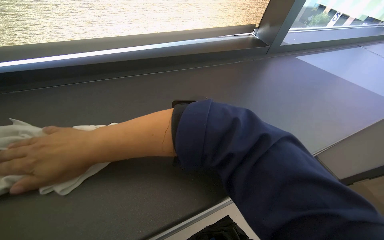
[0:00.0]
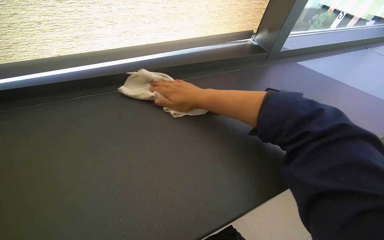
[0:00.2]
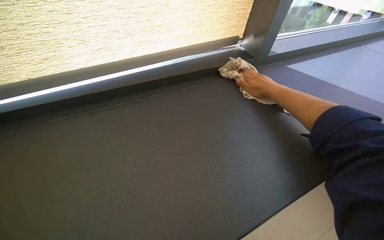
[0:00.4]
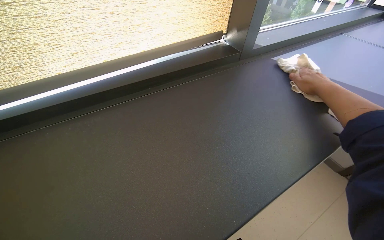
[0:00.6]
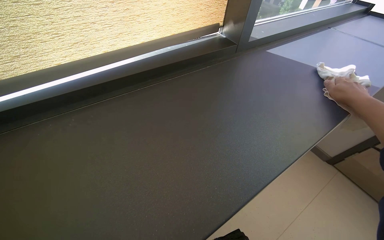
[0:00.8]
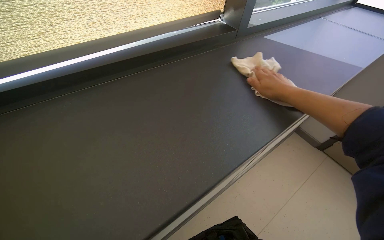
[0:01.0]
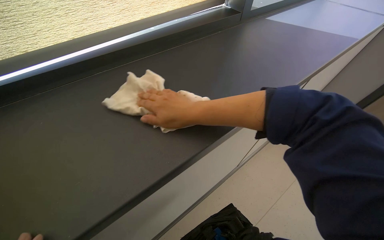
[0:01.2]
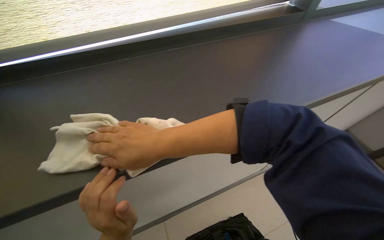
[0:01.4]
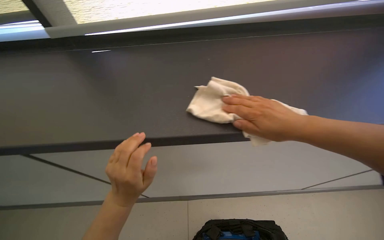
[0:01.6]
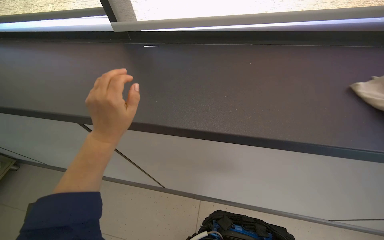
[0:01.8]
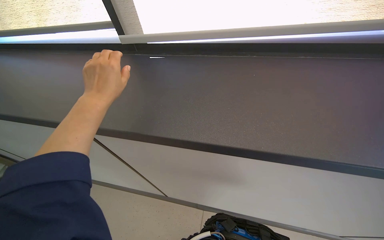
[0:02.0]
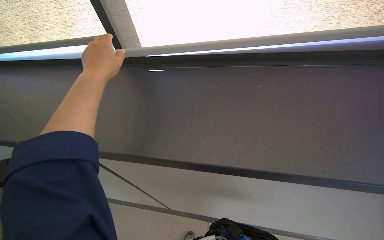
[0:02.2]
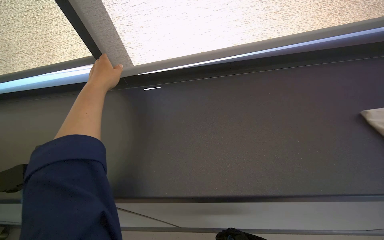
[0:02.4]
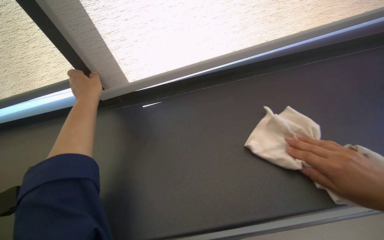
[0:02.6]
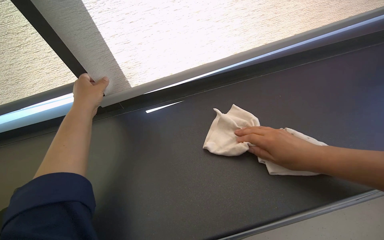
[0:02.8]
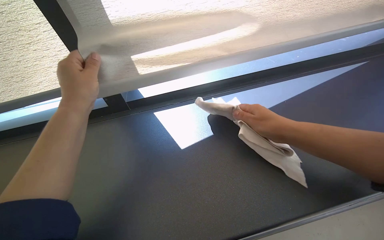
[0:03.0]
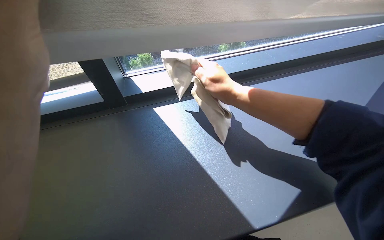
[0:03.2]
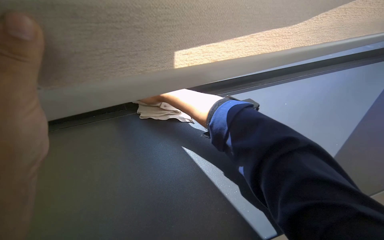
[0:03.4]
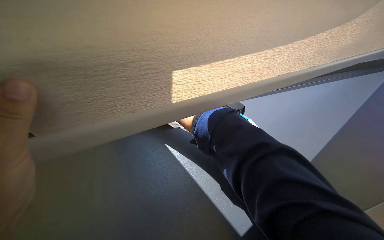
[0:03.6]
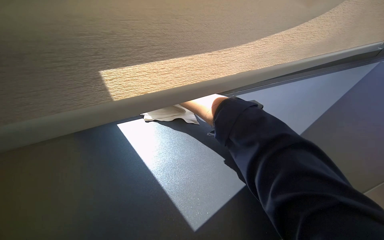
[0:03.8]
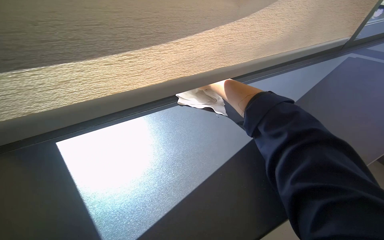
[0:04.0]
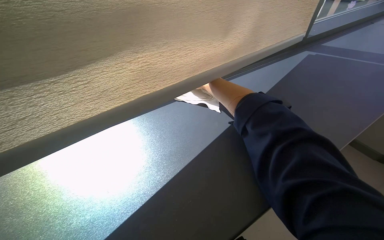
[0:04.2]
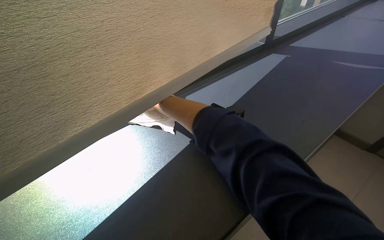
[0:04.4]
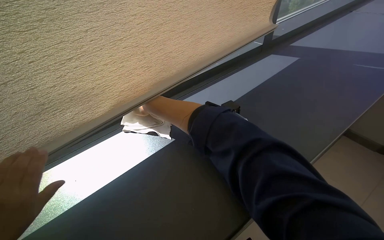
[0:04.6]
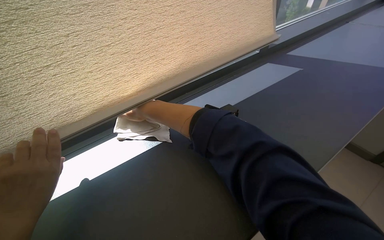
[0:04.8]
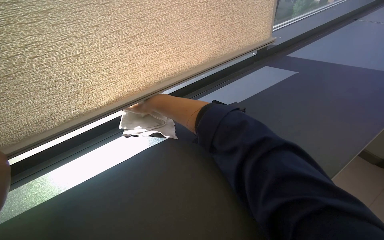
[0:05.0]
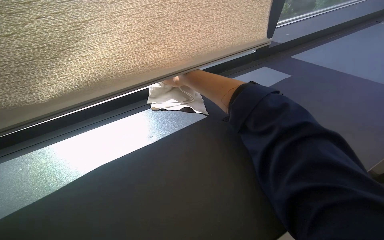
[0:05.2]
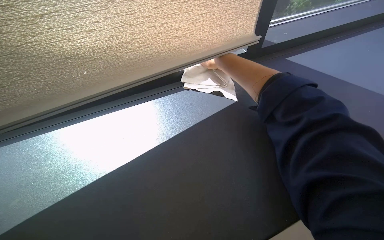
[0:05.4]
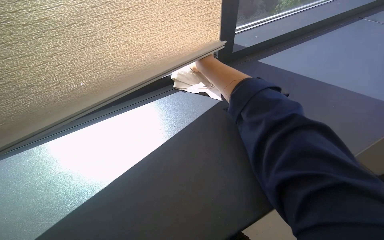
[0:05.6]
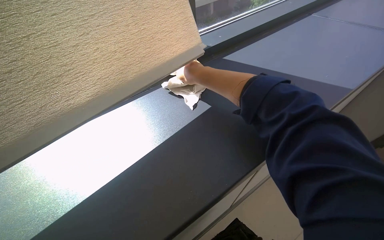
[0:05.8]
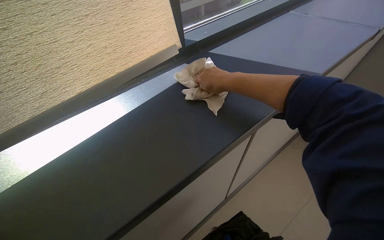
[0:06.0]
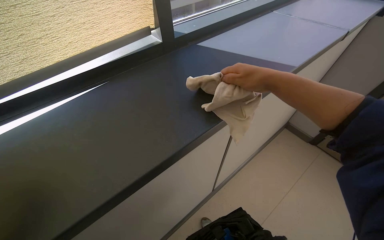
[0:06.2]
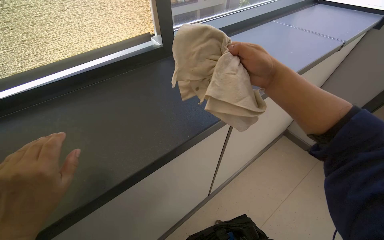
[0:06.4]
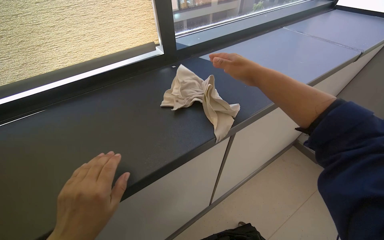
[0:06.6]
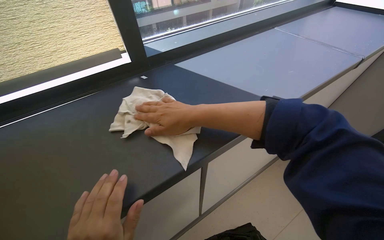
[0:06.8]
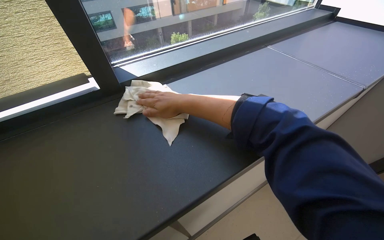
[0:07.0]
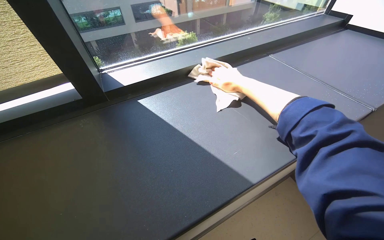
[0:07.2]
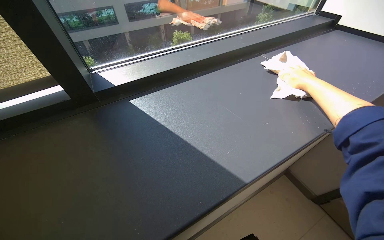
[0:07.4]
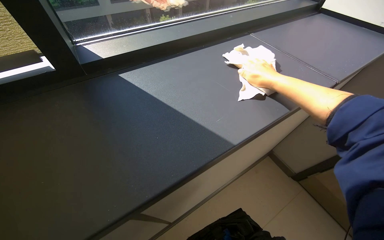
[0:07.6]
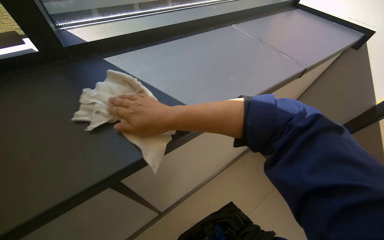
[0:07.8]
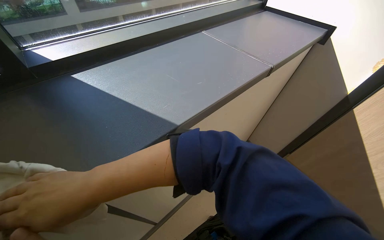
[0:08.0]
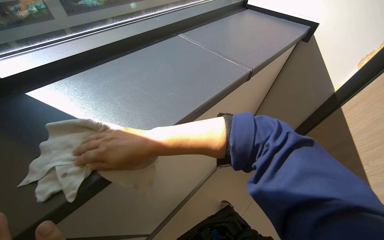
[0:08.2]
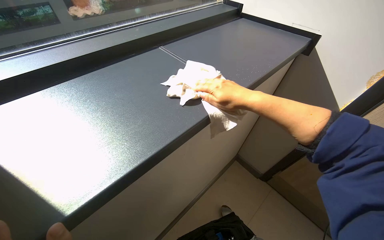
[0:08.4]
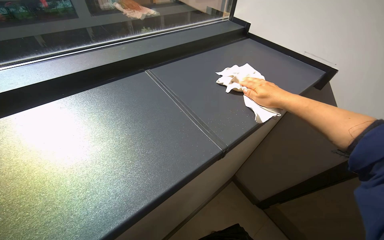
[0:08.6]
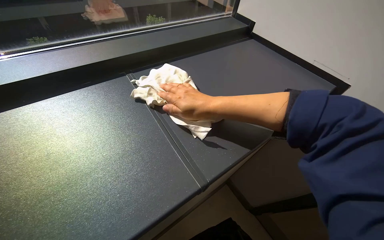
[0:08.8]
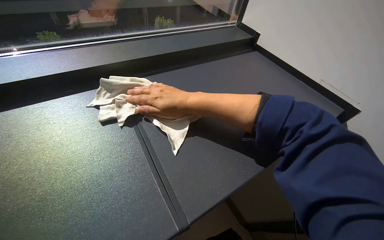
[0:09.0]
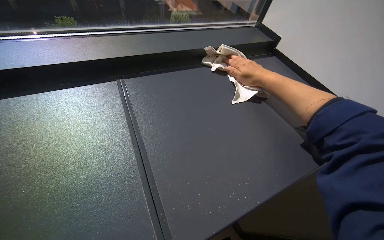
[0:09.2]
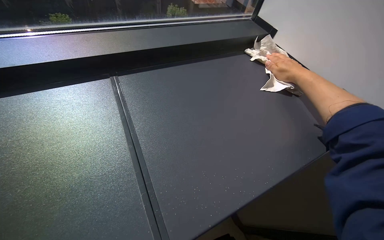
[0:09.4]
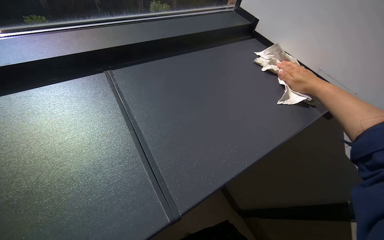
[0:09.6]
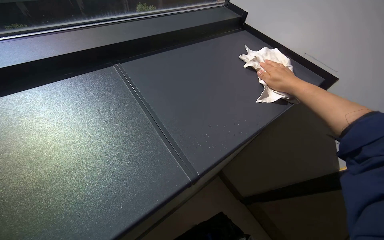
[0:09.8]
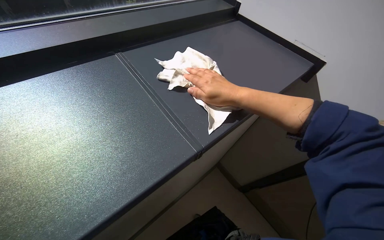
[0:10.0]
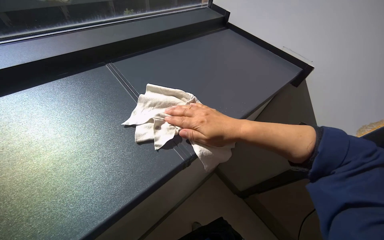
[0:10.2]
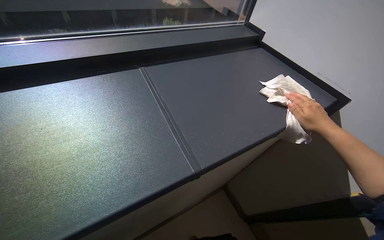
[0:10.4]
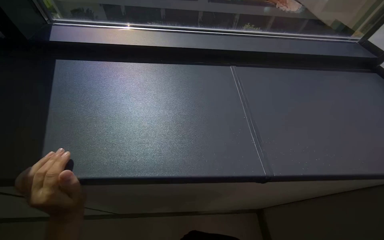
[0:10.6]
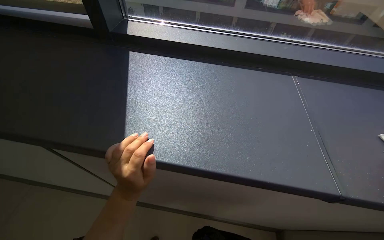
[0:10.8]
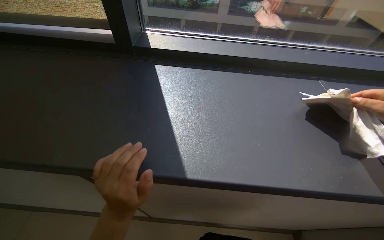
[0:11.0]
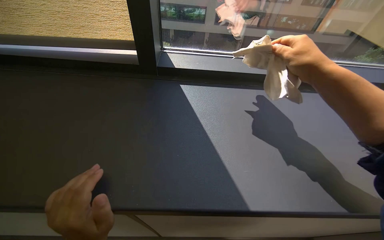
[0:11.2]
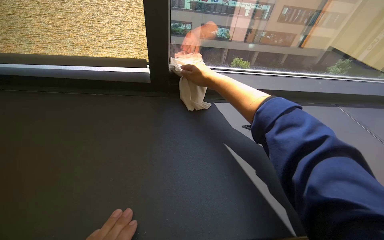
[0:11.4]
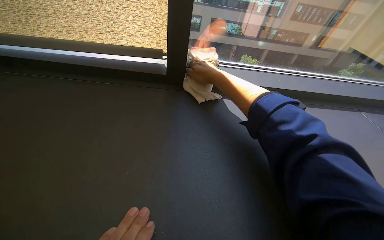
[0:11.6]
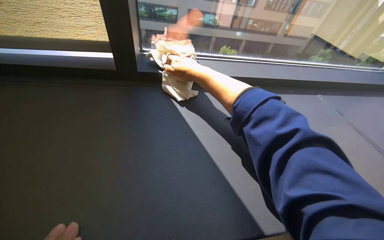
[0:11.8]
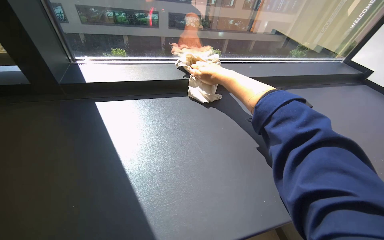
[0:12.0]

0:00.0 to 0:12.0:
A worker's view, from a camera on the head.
Job: wiping surfaces.
The whole recording: Wiping window ledge and surrounding surfaces. The worker wipes the window ledge and the area around it, including under a raised blind.
0:01.6 to 0:03.0: The camera pitches upward, by about 15 degrees. The left hand shifts approximately 35 cm up the picture.
0:03.0 to 0:04.4: The right hand swings left and right, roughly 25 cm each way, with 2 reversals.
0:04.4 to 0:06.0: The right hand is displaced to the right by some 40 cm.
0:09.0 to 0:10.4: The head rotates roughly 20 degrees to the left. The right hand moves left and right over approximately 40 cm, changing direction 2 times.

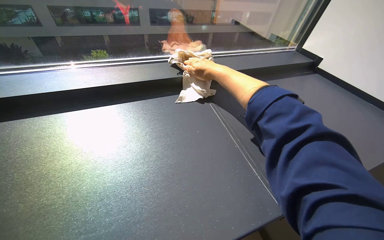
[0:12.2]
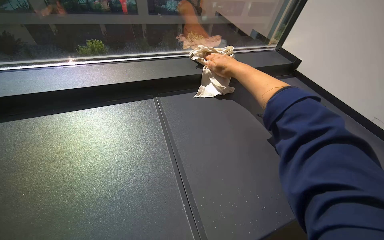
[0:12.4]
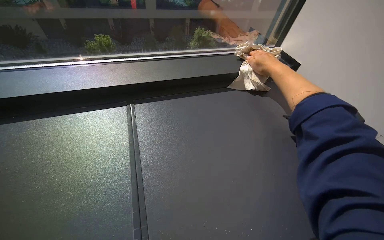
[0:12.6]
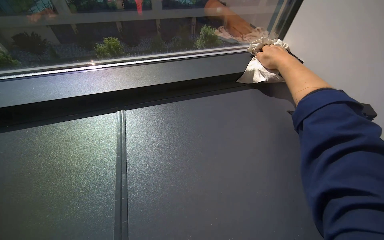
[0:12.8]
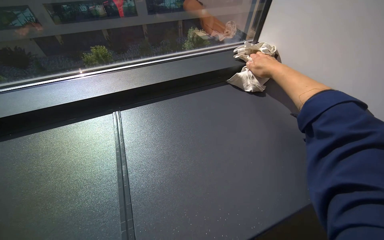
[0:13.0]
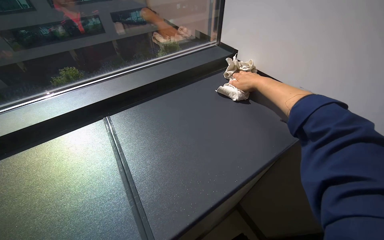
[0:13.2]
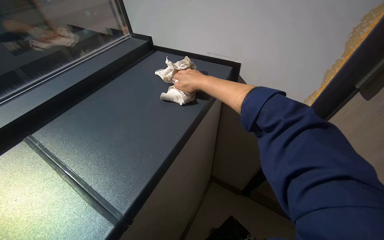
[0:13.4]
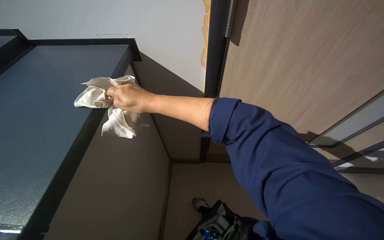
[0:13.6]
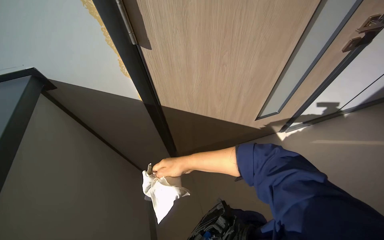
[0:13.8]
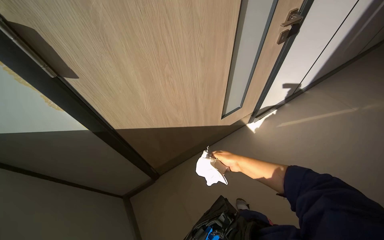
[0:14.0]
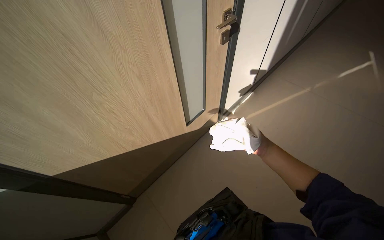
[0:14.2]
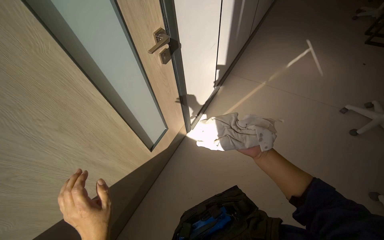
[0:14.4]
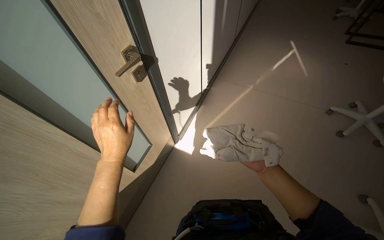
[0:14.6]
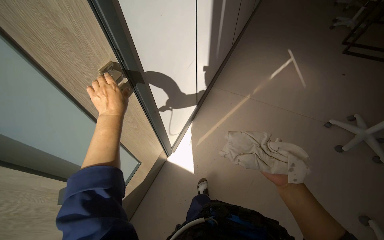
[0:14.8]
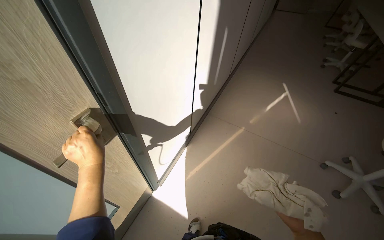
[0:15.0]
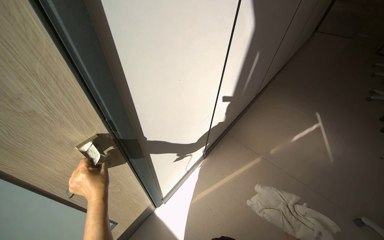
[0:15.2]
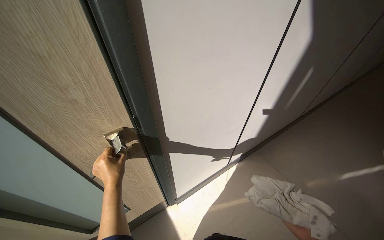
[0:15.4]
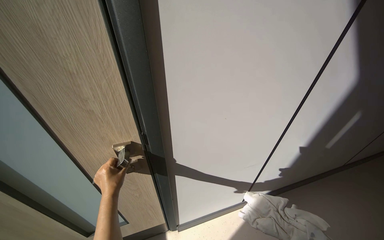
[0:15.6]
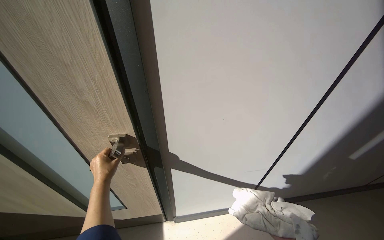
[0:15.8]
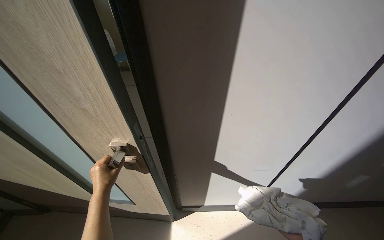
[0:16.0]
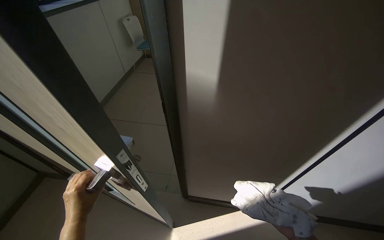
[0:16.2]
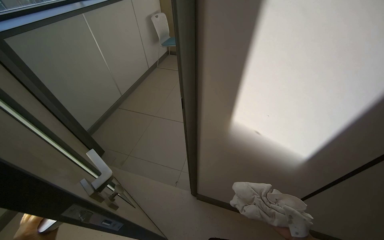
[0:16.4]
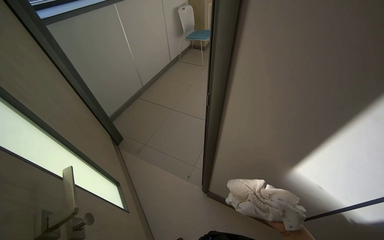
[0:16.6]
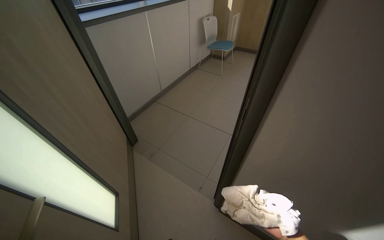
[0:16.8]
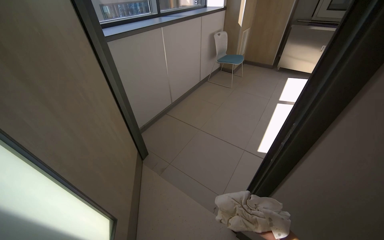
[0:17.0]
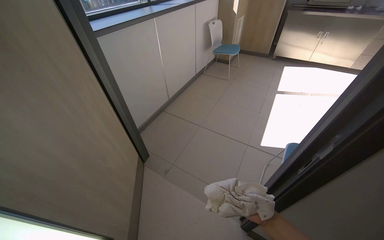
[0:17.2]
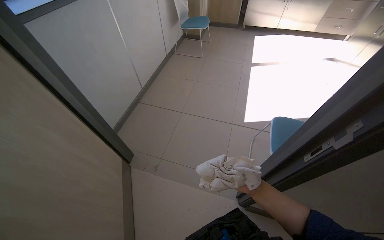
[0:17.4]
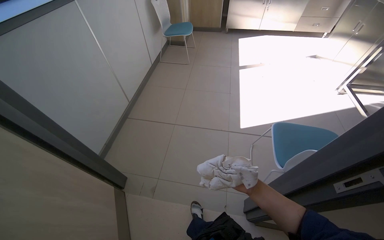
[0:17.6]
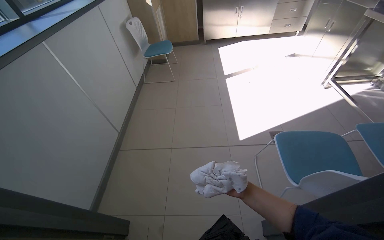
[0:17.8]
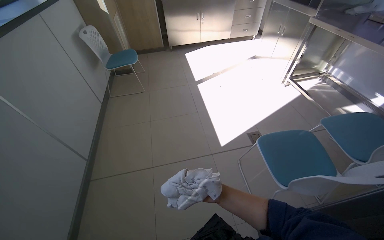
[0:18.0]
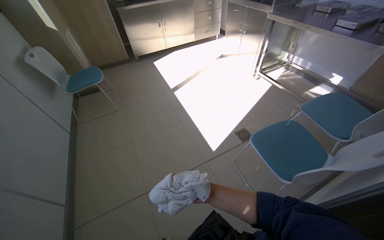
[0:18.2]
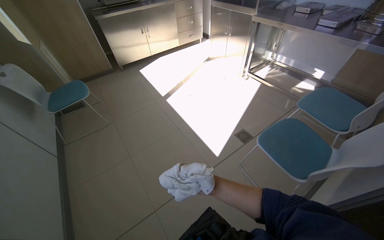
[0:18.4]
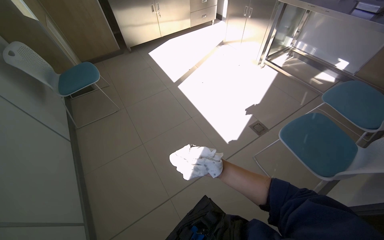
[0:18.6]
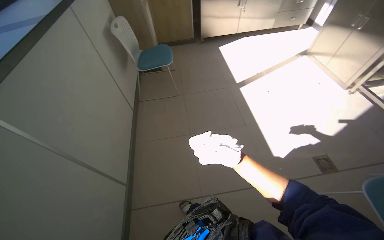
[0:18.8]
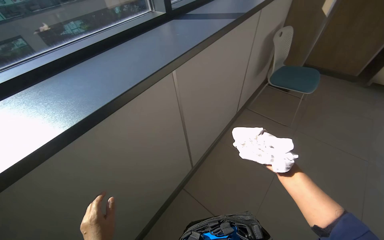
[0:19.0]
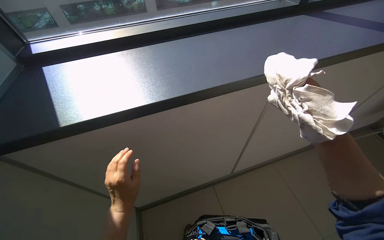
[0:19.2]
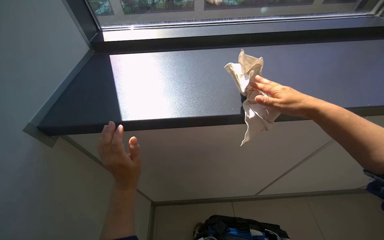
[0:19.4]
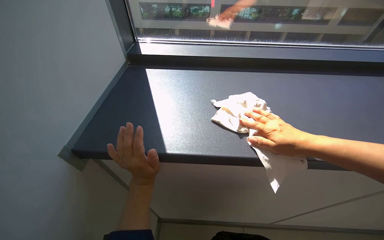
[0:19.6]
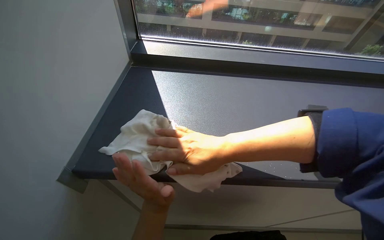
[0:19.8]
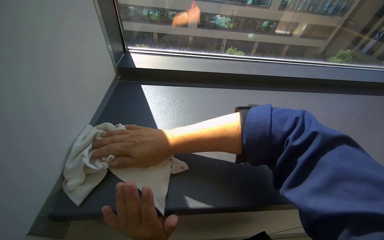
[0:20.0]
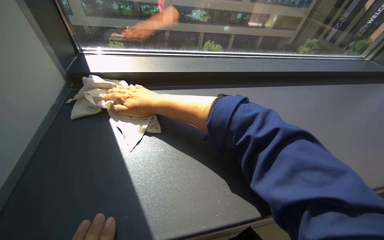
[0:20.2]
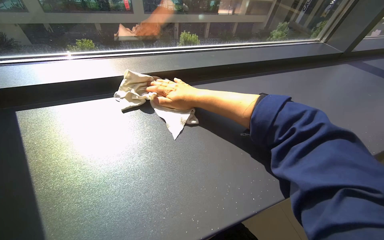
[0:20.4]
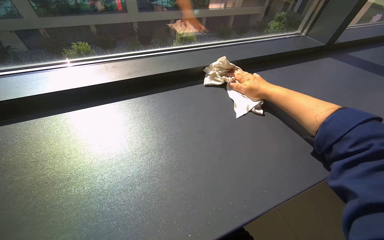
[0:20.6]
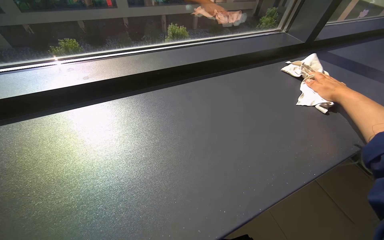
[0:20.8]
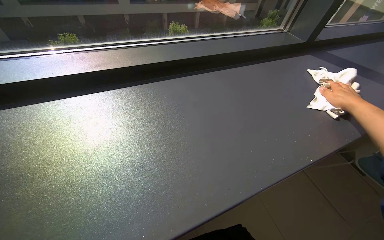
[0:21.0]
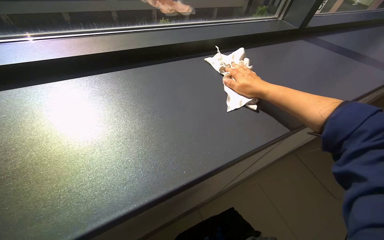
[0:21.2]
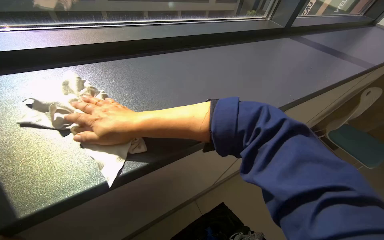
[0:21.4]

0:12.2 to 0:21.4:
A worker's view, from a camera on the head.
Job: wiping surfaces.
The whole recording: Wiping window ledge and surrounding surfaces. The worker wipes the window ledge and the area around it, including under a raised blind.
0:13.8 to 0:15.2: The camera travels approximately 1 m. The head rotates about 30 degrees to the right.
0:15.2 to 0:16.8: The wearer's head swings some 50 degrees to the left.
0:16.8 to 0:18.4: The wearer moves approximately 70 cm. The head rotates approximately 60 degrees to the right.
